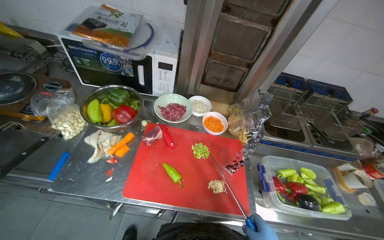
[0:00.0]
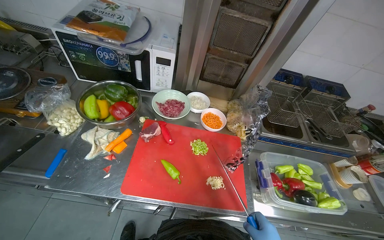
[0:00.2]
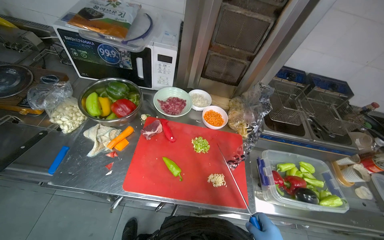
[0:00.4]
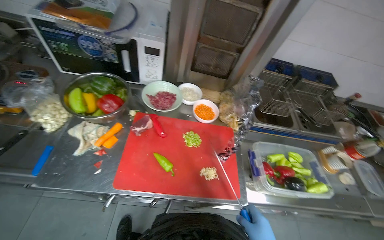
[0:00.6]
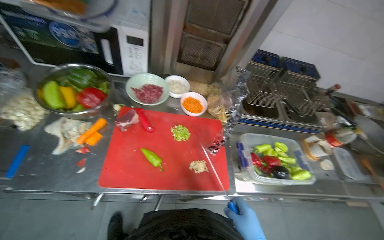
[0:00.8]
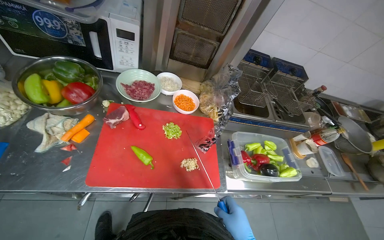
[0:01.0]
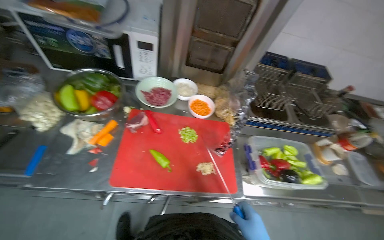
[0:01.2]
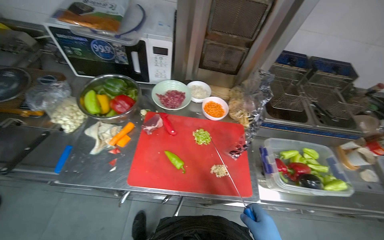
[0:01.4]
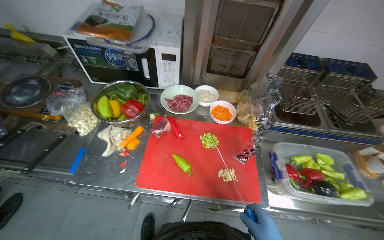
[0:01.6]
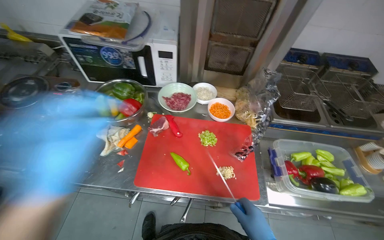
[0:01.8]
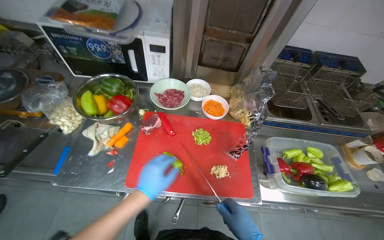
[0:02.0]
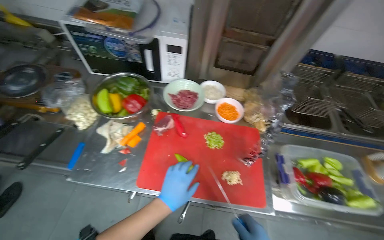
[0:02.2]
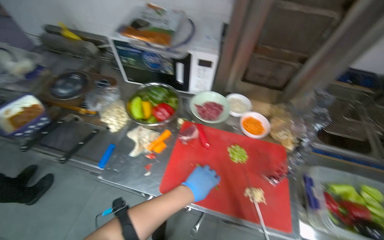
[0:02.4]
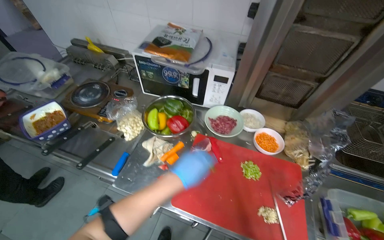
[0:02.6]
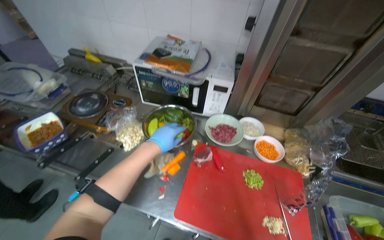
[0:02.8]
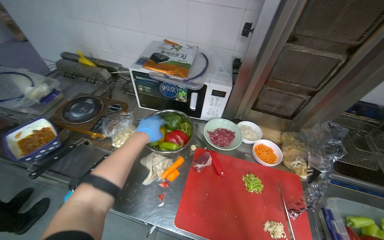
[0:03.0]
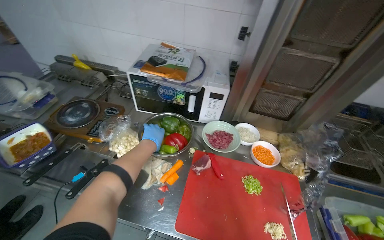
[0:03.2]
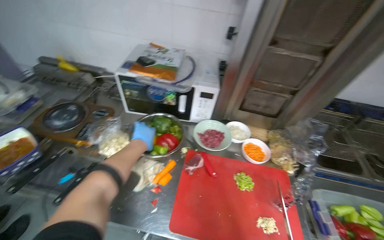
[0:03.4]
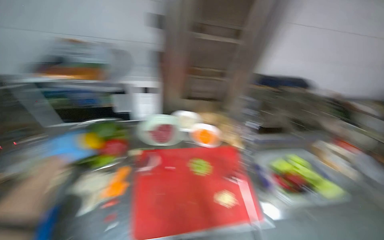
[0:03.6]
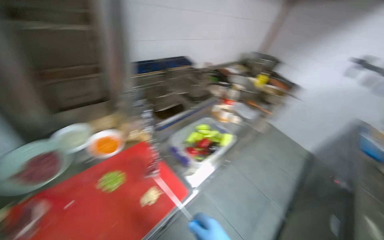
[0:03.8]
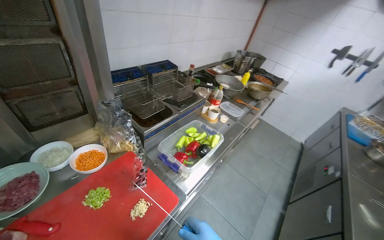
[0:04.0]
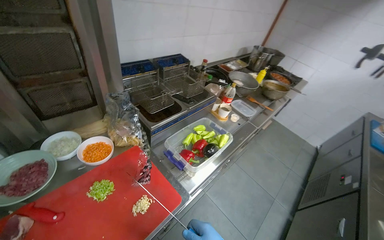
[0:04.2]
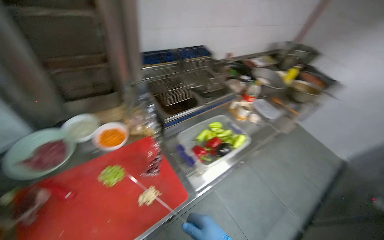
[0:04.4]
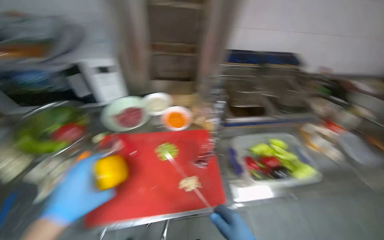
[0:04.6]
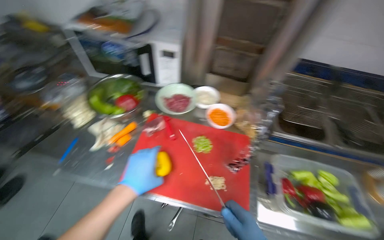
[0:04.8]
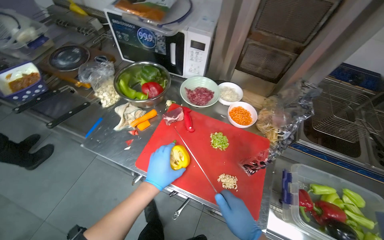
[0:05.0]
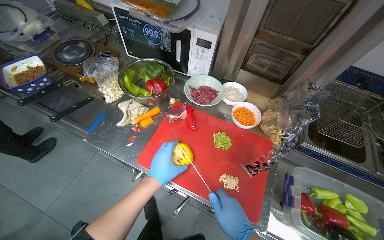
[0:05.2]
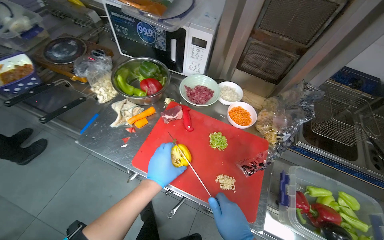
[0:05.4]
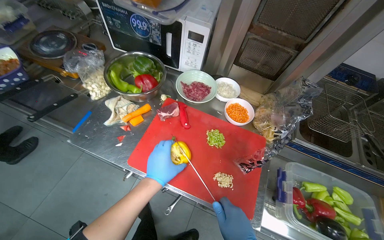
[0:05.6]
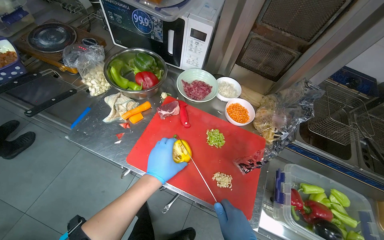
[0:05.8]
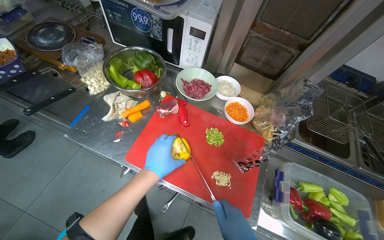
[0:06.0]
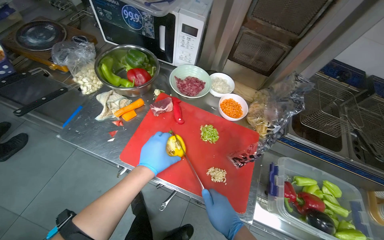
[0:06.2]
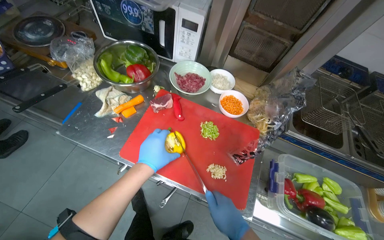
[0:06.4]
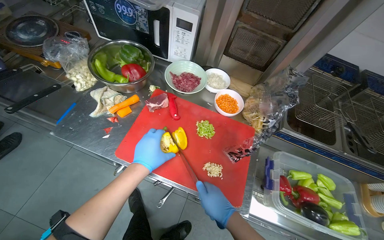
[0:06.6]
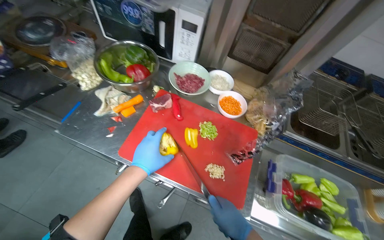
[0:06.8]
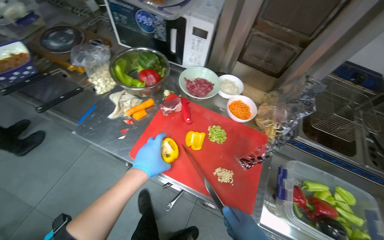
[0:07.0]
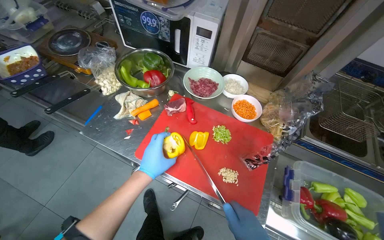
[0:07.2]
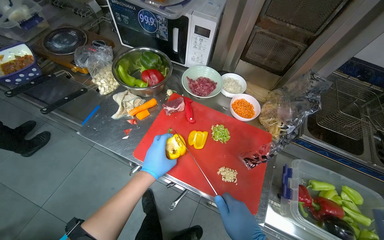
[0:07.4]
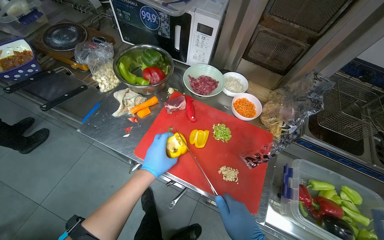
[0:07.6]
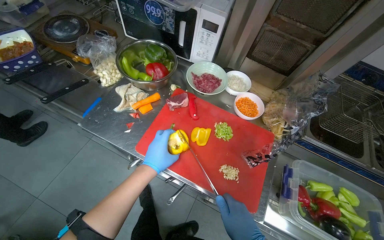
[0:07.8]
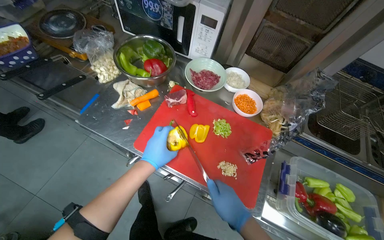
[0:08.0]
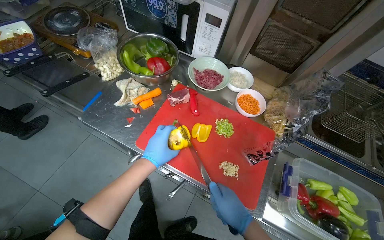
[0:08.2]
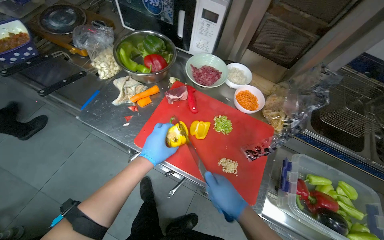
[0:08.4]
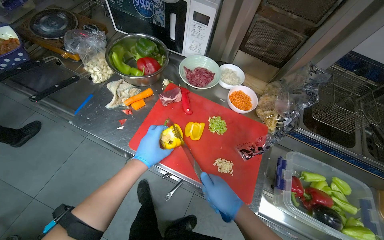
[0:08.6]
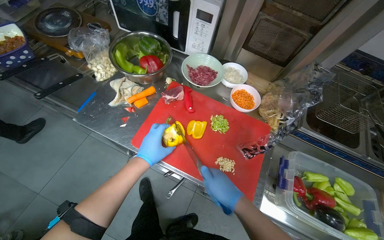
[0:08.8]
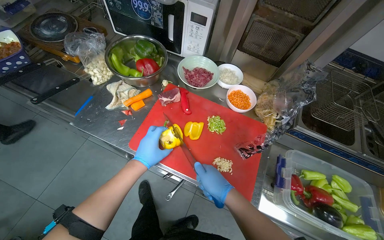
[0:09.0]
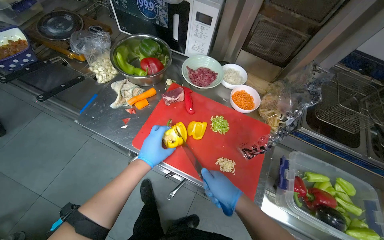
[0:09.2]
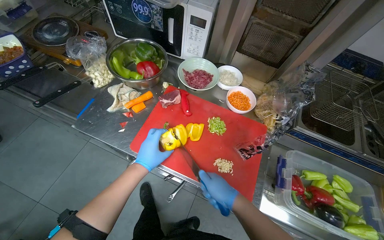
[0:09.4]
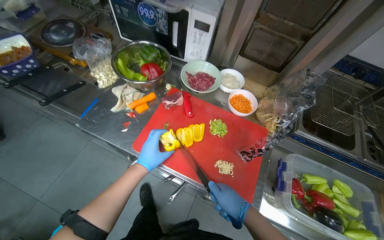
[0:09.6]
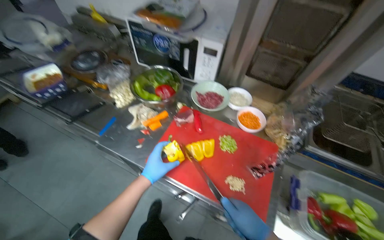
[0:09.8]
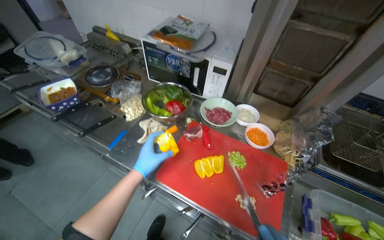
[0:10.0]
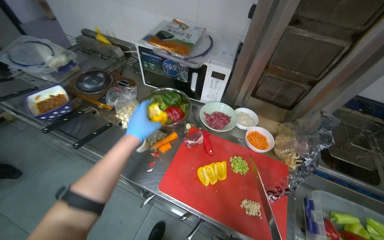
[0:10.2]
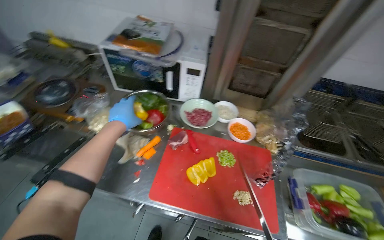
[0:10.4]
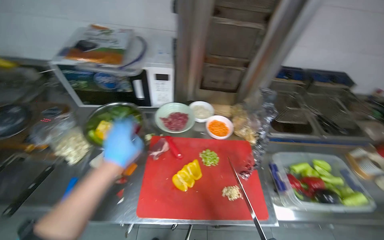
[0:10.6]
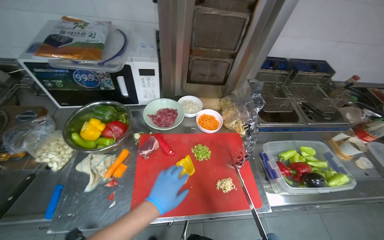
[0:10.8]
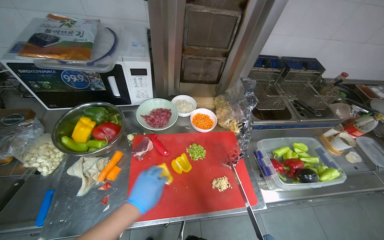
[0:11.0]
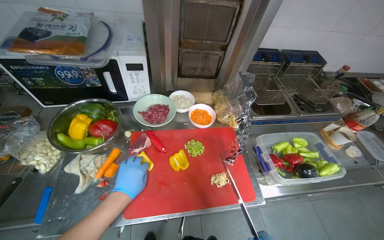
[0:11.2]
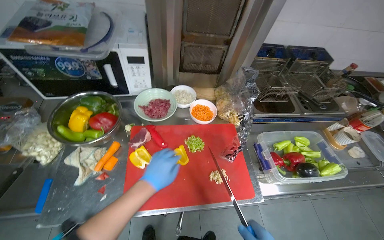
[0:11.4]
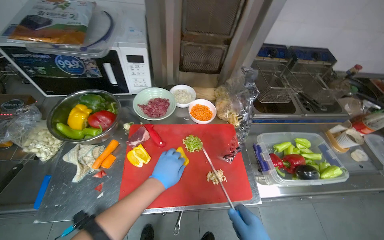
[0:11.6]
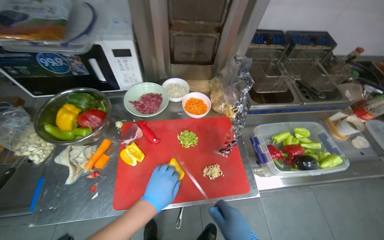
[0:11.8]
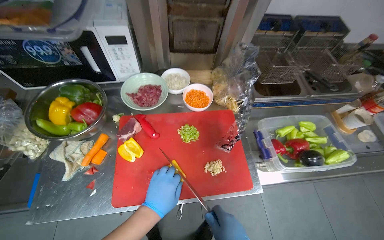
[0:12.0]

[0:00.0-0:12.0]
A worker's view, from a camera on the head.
Job: preparing food.
The whole recording: Slicing peppers on cutting board. The worker slices various colored peppers on a red cutting board.
0:03.0 to 0:04.4: The wearer's head swings approximately 30 degrees to the right. The wearer looks roughly 20 degrees further upward.
0:04.4 to 0:06.0: The head rotates about 60 degrees to the left.
0:09.0 to 0:10.4: The left hand shifts some 30 cm up the picture.
0:10.4 to 0:12.0: The head turns to the right by about 20 degrees. The left hand shifts some 35 cm to the right and down the picture.

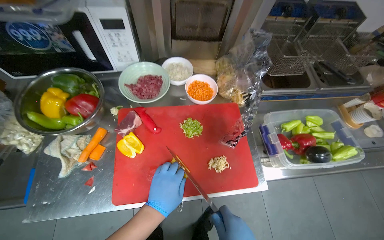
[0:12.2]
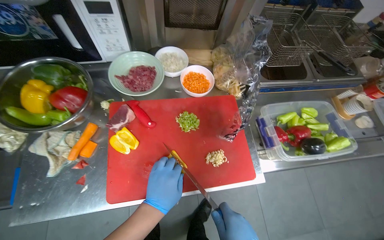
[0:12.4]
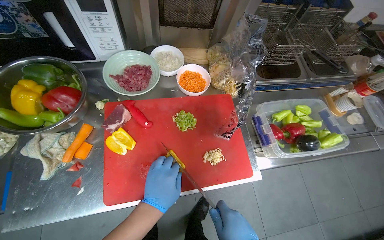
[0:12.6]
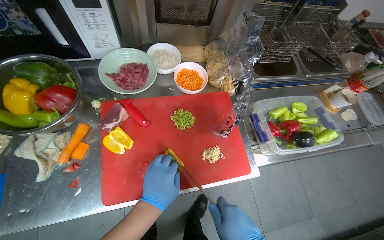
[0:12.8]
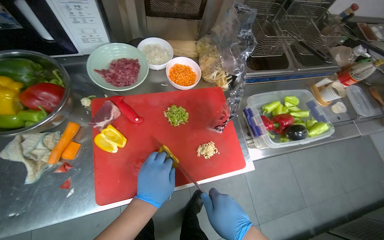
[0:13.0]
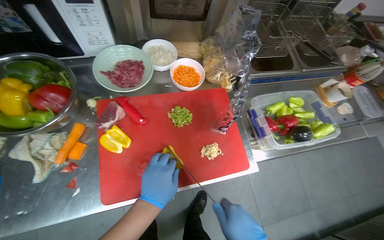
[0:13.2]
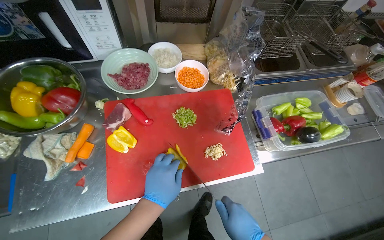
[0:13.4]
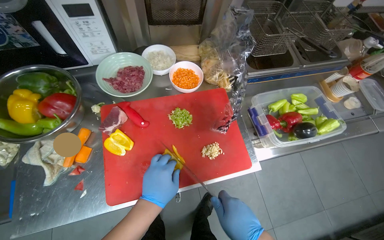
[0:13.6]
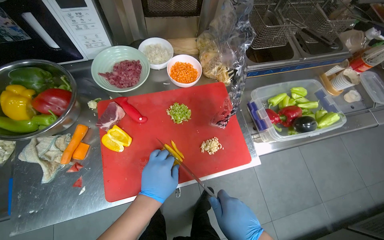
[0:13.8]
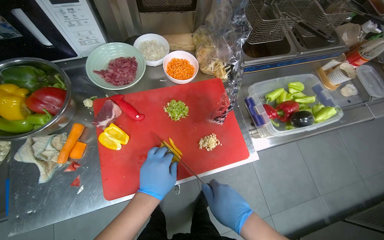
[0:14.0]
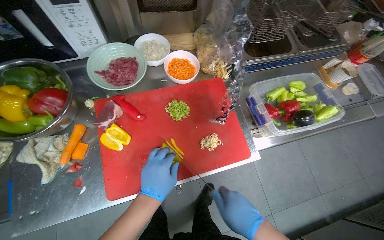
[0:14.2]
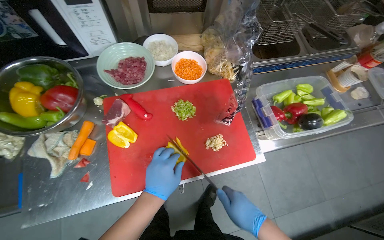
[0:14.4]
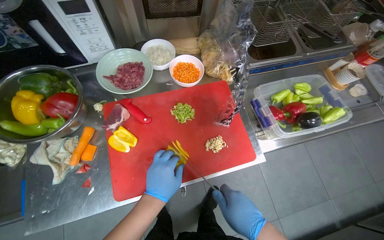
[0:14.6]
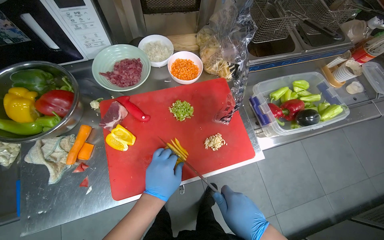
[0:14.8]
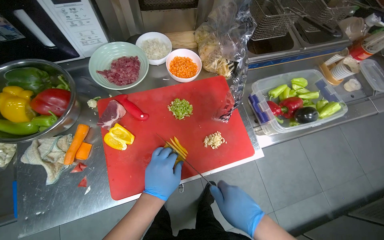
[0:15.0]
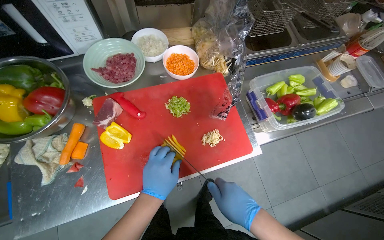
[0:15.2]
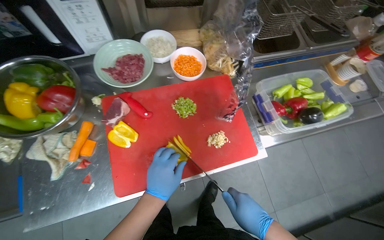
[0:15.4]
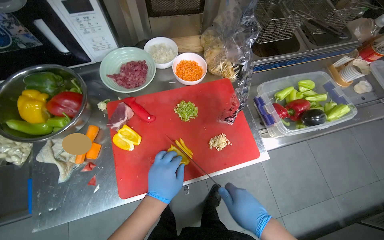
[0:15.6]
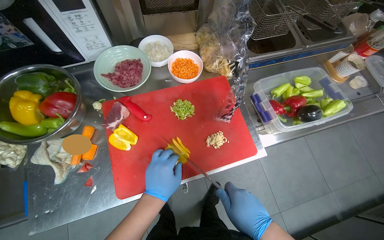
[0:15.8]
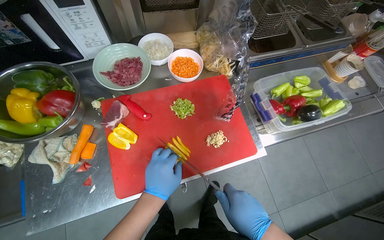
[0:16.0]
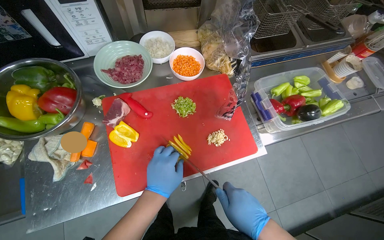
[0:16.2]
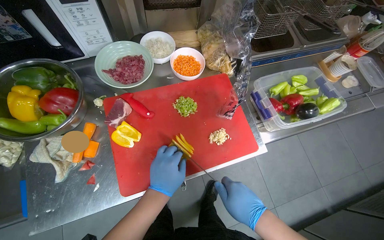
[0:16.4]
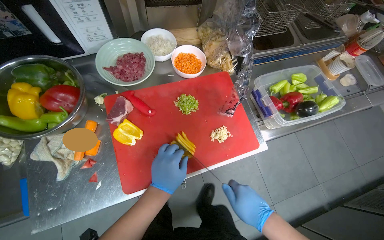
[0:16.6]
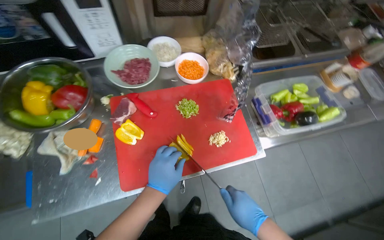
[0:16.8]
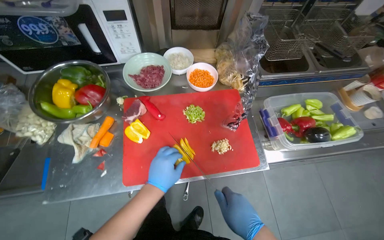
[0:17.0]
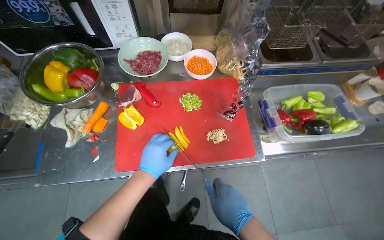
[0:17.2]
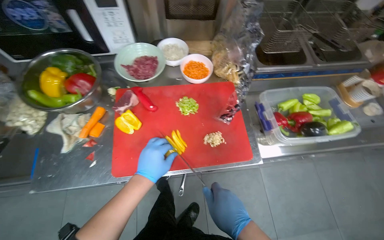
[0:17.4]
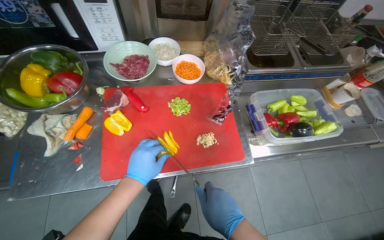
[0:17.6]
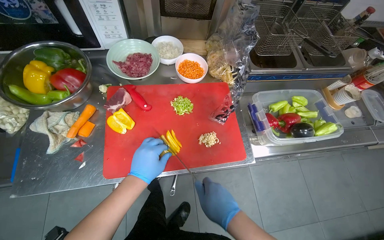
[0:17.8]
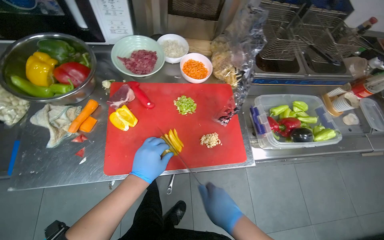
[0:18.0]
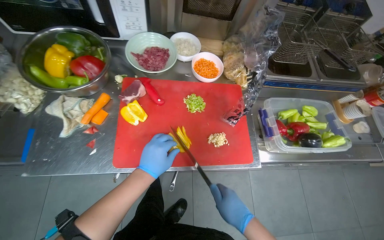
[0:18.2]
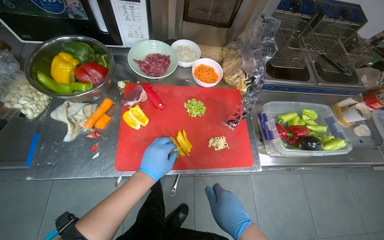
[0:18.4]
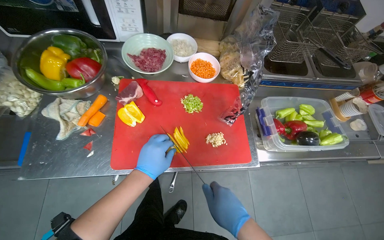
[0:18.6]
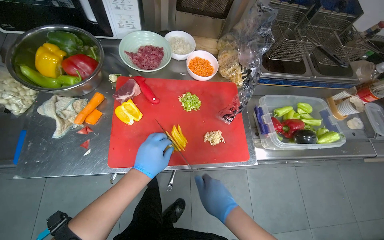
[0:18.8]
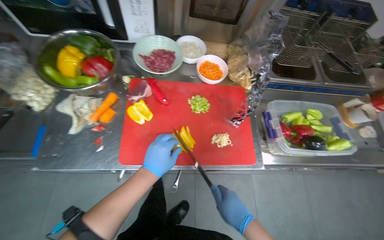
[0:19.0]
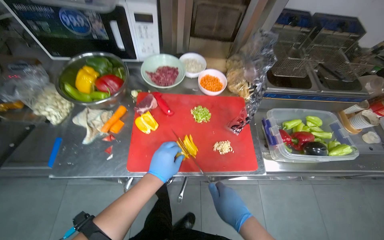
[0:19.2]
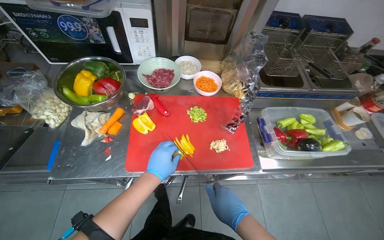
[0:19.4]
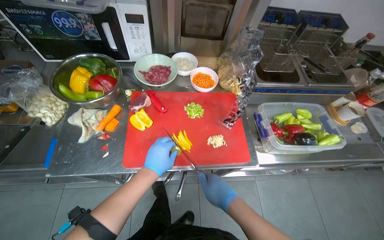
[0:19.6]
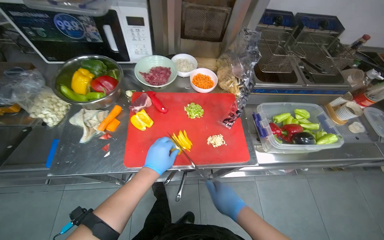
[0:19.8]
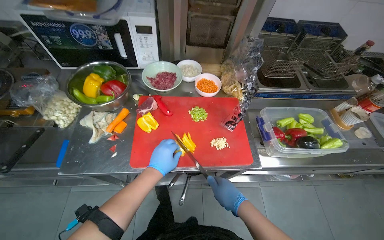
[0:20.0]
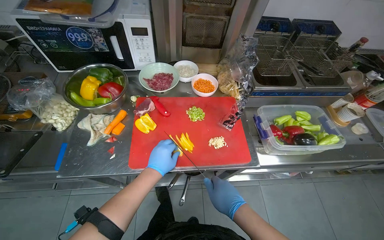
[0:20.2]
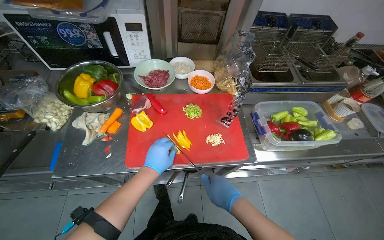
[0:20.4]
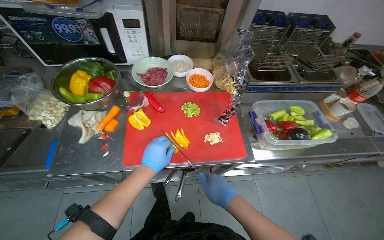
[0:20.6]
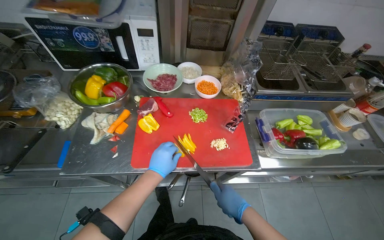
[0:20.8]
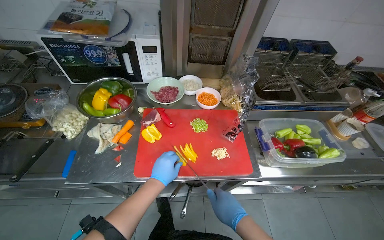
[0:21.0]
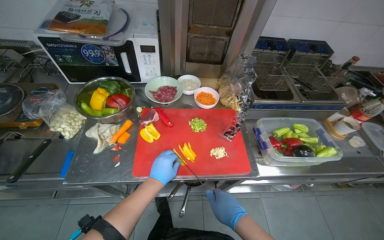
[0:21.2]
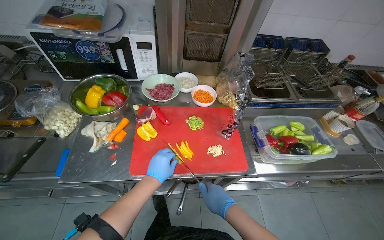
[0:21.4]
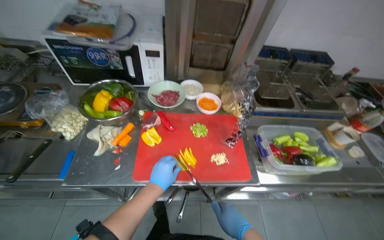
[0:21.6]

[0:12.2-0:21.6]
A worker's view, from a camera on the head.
Job: preparing food.
The whole recording: Slicing peppers on cutting board. The worker slices various colored peppers on a red cutting board.
0:15.4 to 0:17.0: The scene rotates counterclockwise by approximately 25 degrees.
0:17.0 to 0:21.6: The hands work in one place, with small movements.
